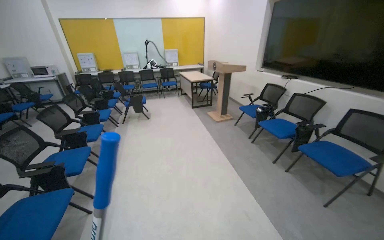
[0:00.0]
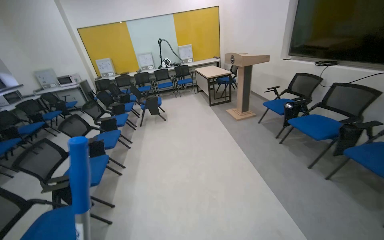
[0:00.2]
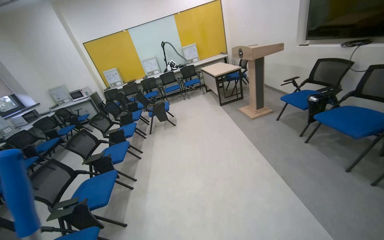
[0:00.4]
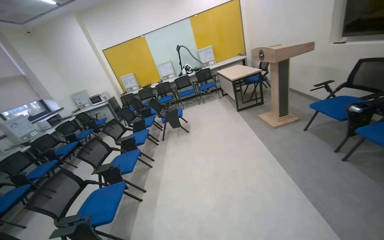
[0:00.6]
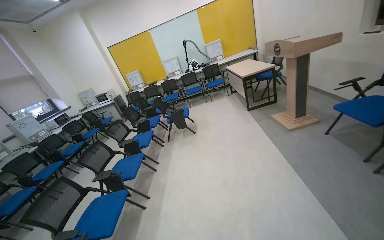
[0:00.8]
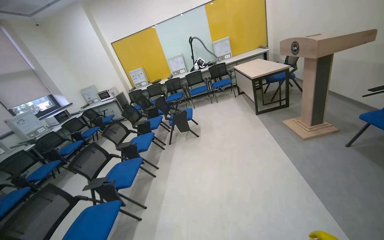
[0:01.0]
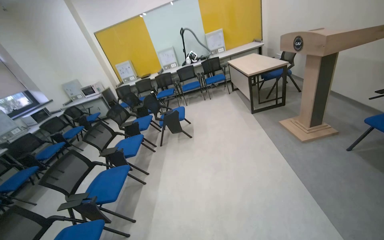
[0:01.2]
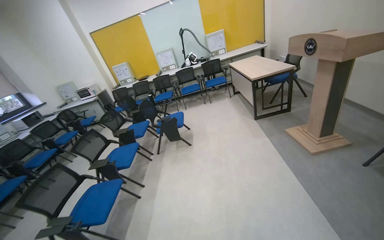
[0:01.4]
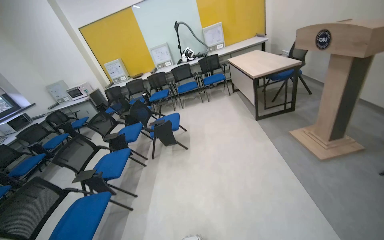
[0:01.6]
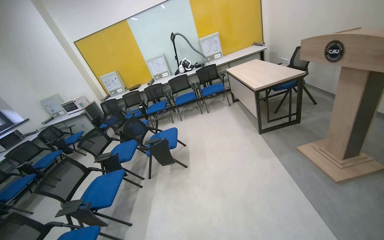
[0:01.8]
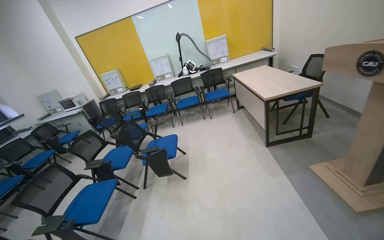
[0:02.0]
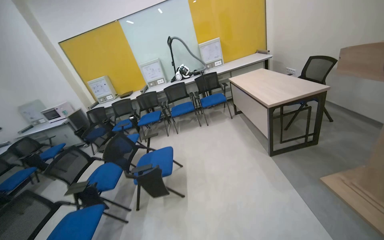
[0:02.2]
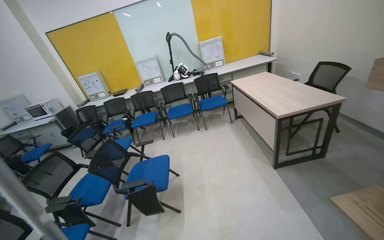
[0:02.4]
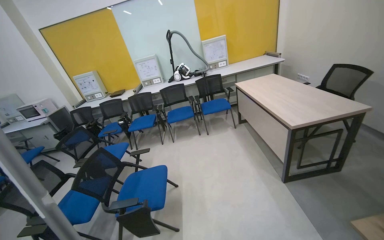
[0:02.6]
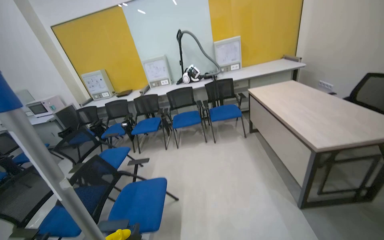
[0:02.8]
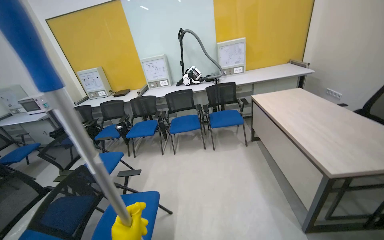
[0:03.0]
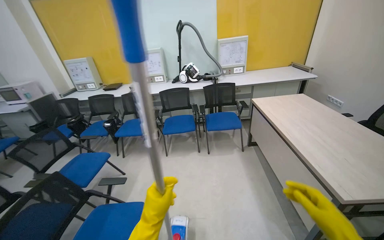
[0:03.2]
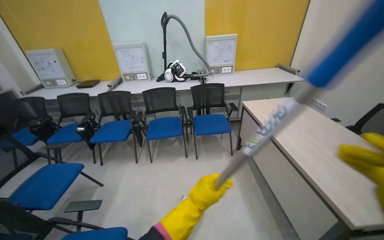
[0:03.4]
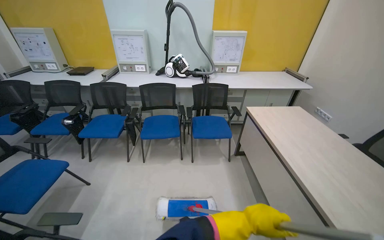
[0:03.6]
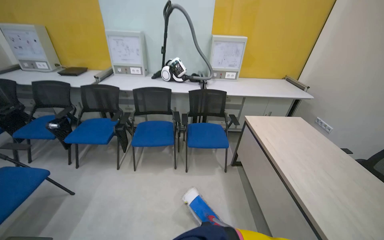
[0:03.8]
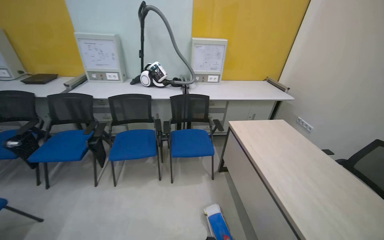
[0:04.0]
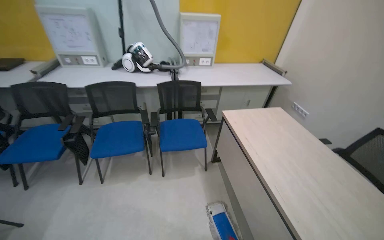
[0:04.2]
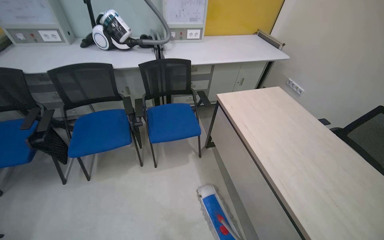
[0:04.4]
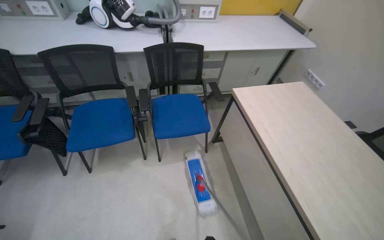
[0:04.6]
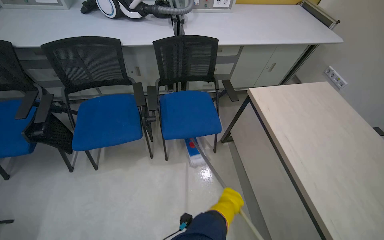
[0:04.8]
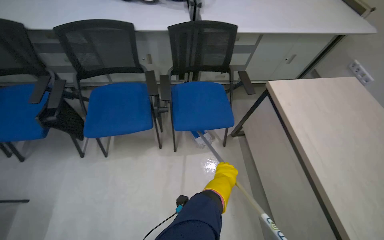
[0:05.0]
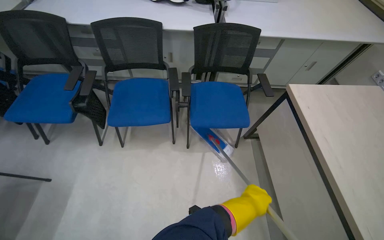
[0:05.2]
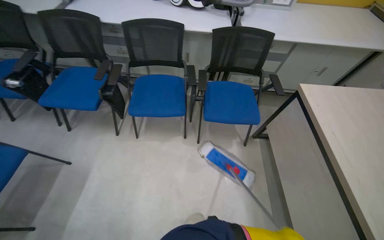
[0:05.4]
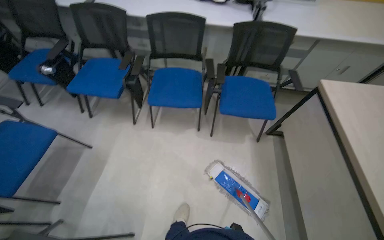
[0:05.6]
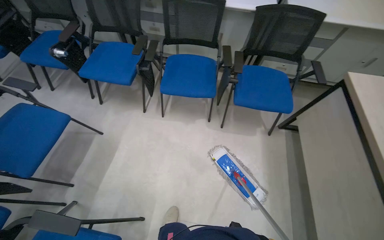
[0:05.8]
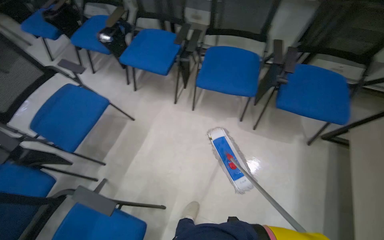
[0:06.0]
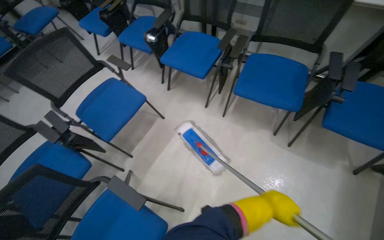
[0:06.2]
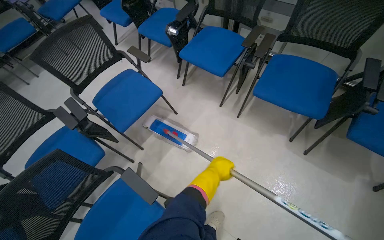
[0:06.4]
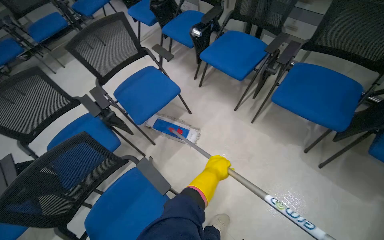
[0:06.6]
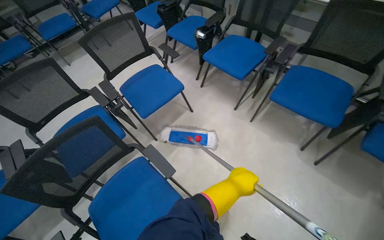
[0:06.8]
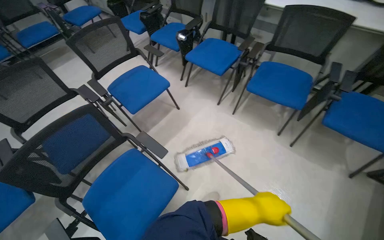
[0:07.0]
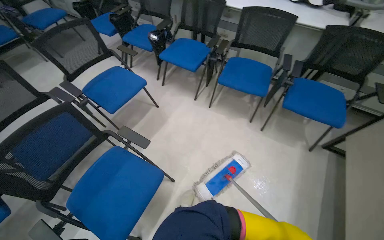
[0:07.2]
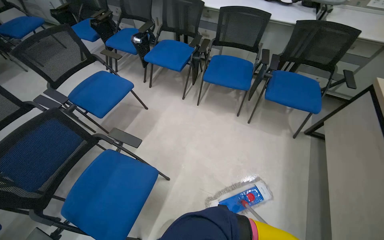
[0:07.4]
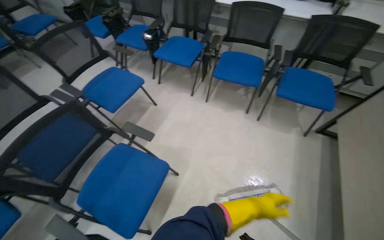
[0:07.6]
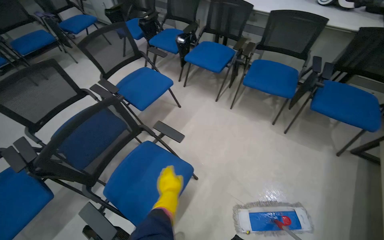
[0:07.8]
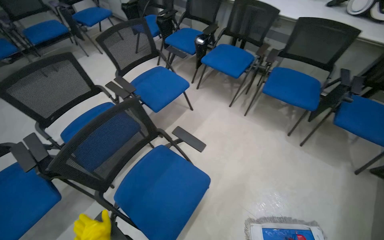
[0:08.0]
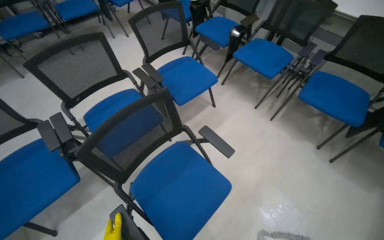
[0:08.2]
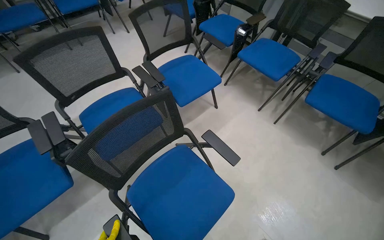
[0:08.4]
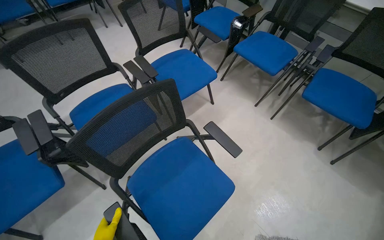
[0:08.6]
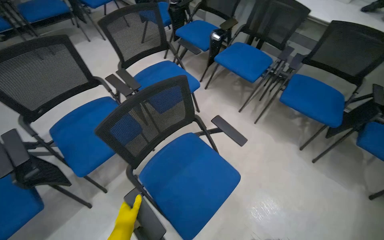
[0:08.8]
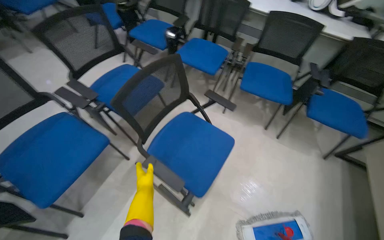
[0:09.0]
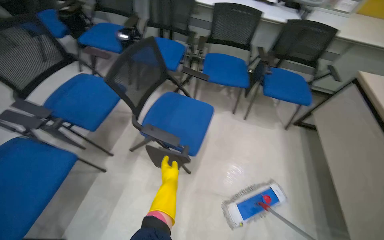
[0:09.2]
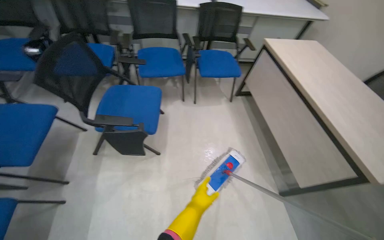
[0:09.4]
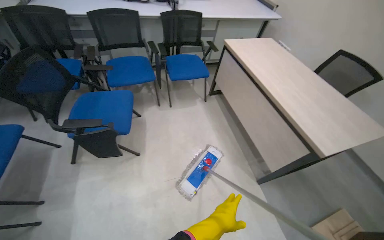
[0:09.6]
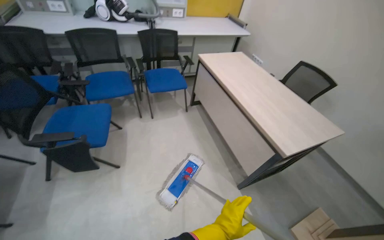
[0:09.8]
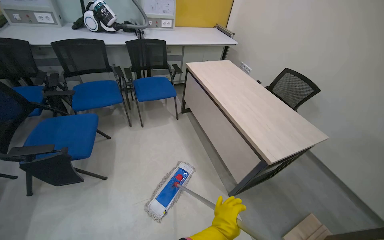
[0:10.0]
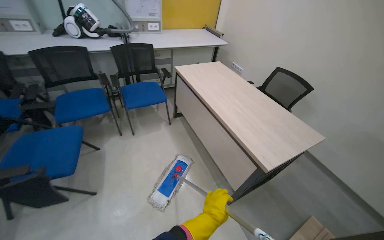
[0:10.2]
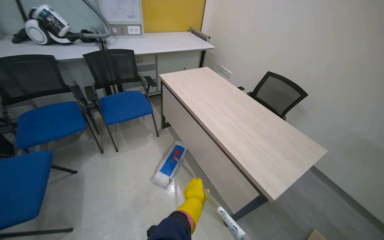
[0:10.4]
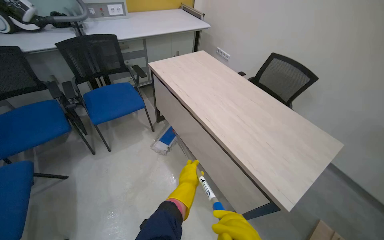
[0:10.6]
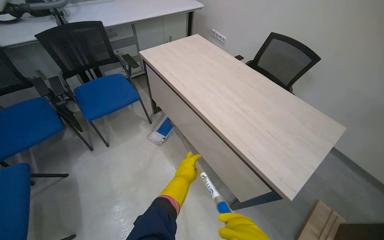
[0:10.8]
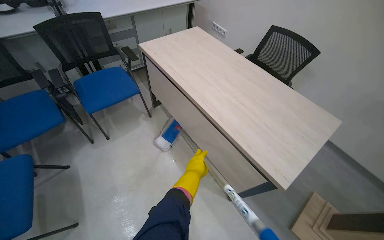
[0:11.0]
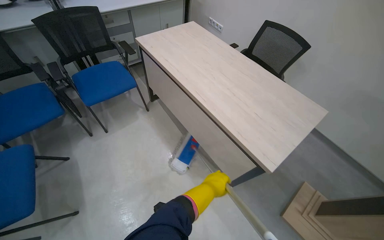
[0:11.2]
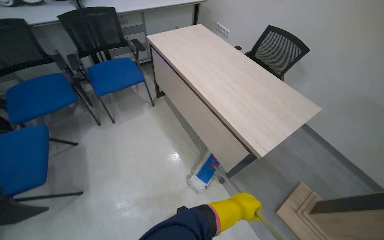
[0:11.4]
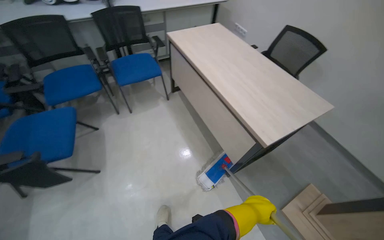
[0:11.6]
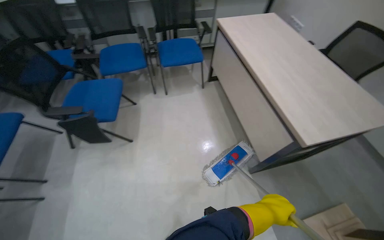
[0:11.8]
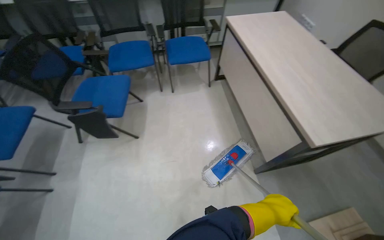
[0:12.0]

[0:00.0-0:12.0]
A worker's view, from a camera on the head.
Job: mopping floor.
The whole recording: Mopping room floor. The worker prepares the mop and then mops the floor of the room.
0:00.0 to 0:01.6: The head travels about 1.5 m. The view swings about 20 degrees to the left.
0:01.6 to 0:03.0: The camera travels some 1.5 m.
0:03.0 to 0:04.4: The head travels some 1 m. The view swings approximately 20 degrees to the right. The wearer looks about 20 degrees further downward.
0:04.4 to 0:06.0: The wearer moves to the left, approximately 40 cm. The head turns to the left by some 35 degrees. The view tips downward by some 20 degrees.
0:06.0 to 0:07.6: The camera is carried some 50 cm.
0:09.0 to 0:10.4: The wearer moves about 70 cm. The wearer looks approximately 60 degrees further to the right.
0:10.4 to 0:12.0: The wearer's head swings some 20 degrees to the left. The wearer looks some 15 degrees further downward.

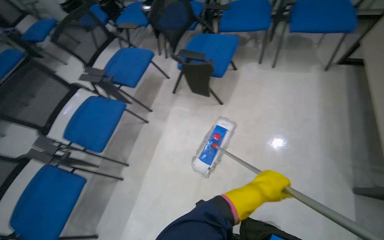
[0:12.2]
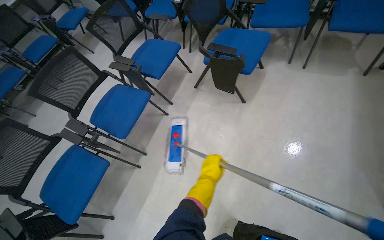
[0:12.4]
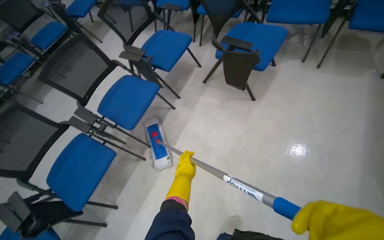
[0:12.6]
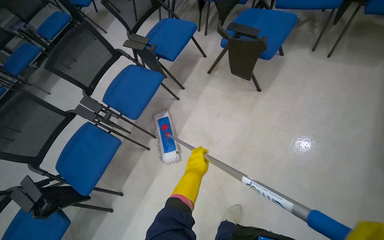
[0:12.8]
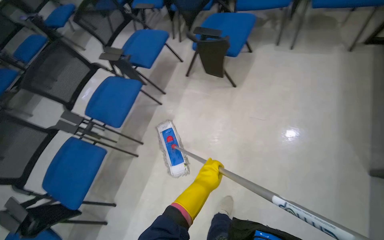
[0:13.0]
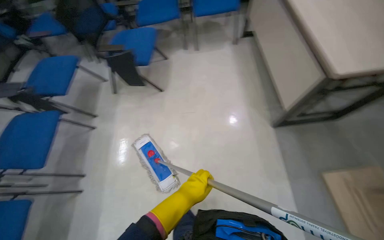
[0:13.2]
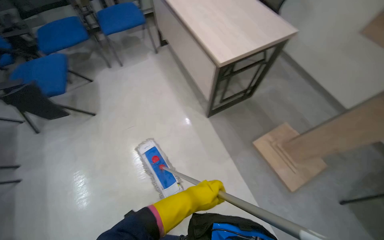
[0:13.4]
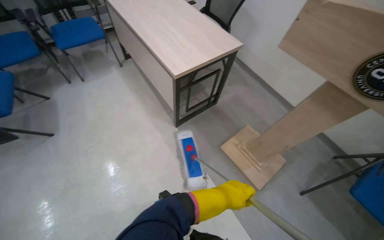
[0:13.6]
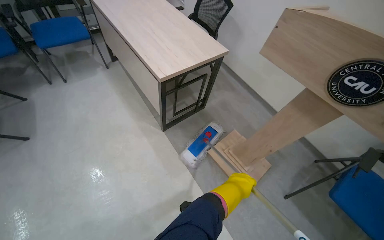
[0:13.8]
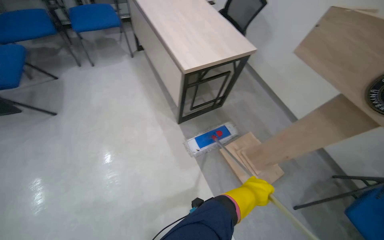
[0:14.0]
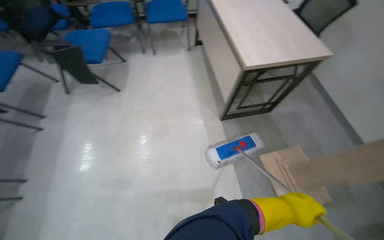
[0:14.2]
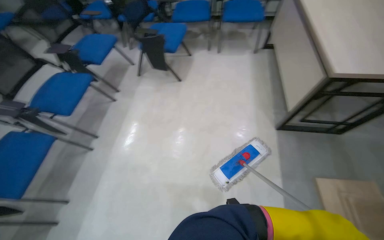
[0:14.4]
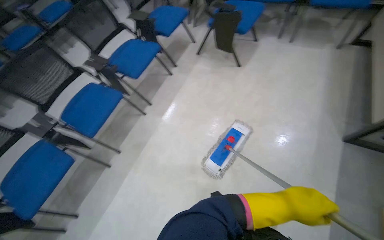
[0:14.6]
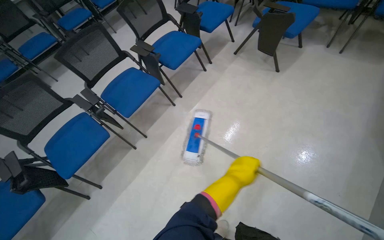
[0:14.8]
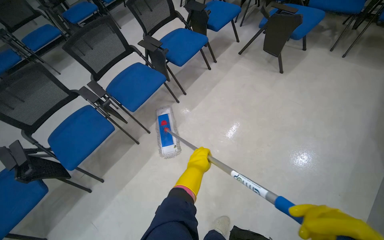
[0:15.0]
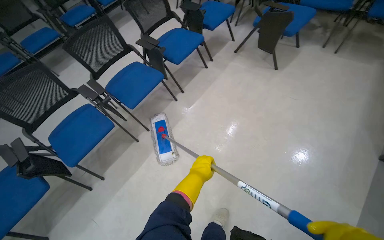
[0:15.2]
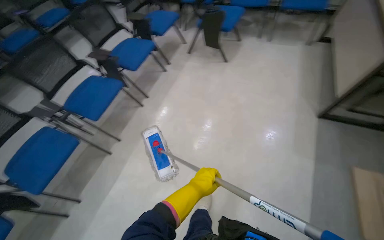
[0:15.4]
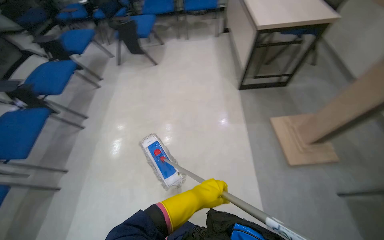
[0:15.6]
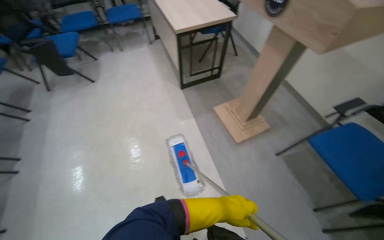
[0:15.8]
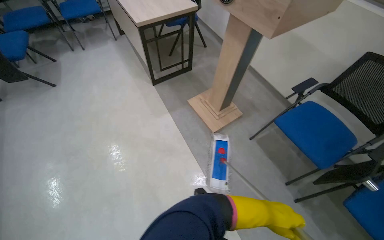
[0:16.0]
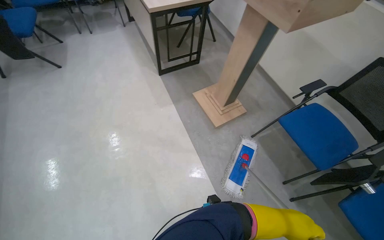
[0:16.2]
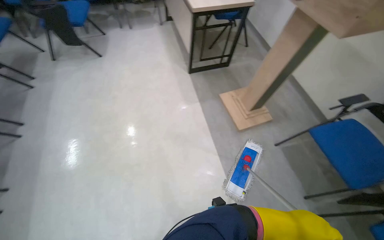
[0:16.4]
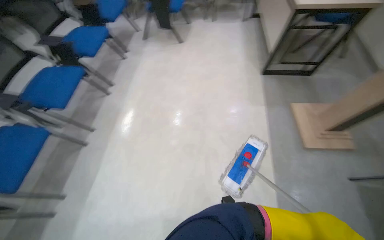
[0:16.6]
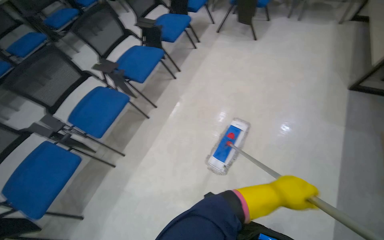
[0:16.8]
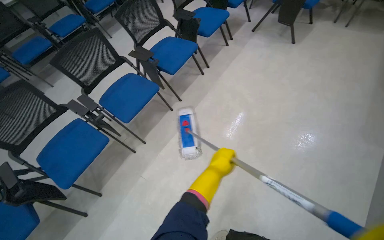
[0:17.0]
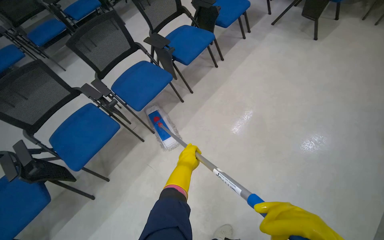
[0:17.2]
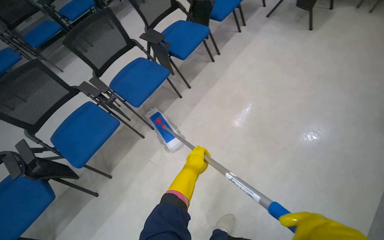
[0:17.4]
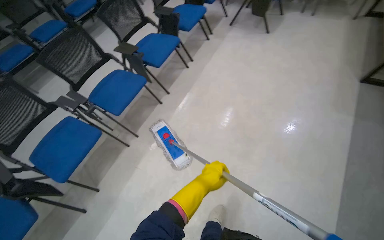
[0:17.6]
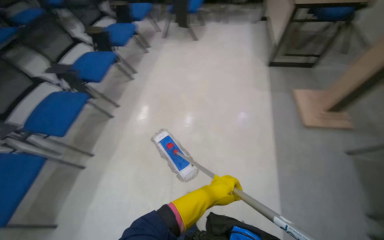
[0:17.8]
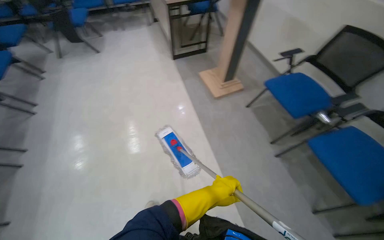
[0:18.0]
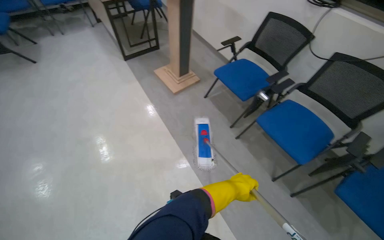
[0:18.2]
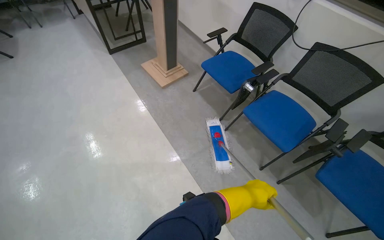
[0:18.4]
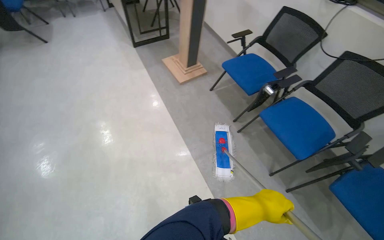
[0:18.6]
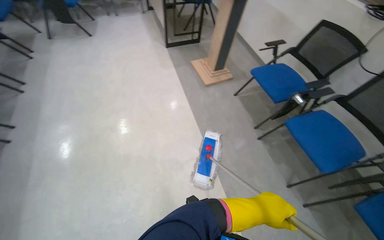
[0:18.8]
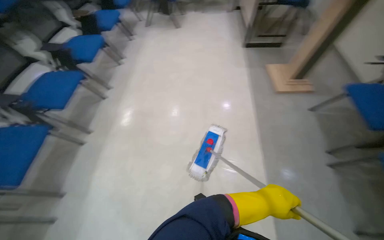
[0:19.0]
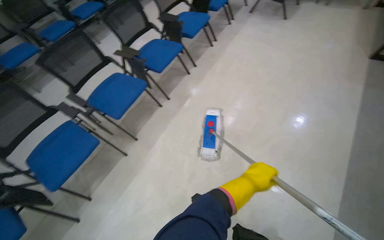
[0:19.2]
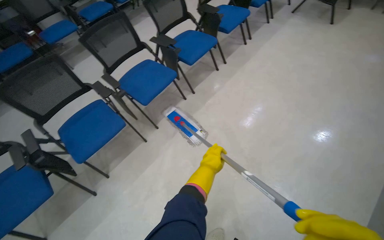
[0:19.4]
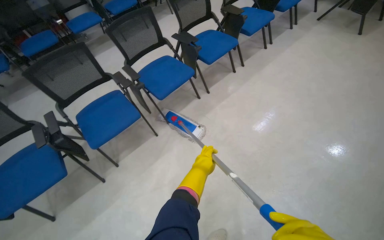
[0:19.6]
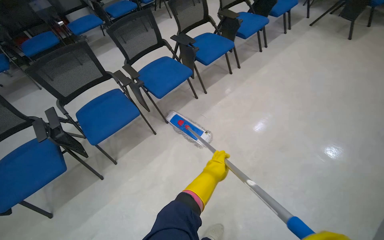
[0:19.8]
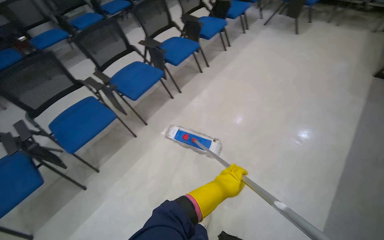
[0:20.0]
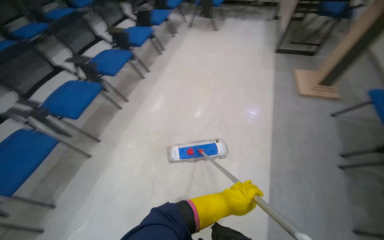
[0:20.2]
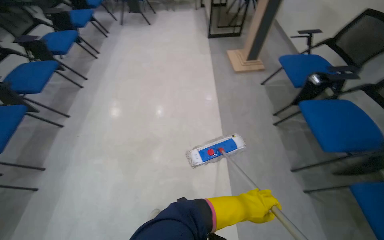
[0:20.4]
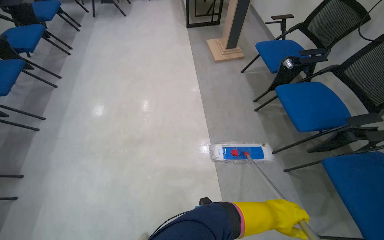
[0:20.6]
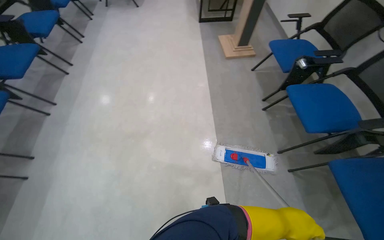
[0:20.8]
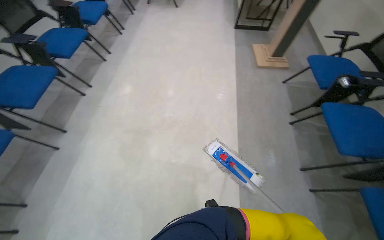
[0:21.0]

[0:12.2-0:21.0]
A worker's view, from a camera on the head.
Job: mopping floor.
The whole recording: Mopping room floor. The worker prepares the mop and then mops the floor of the room.
0:12.2 to 0:13.6: The head travels roughly 70 cm. The wearer's head swings approximately 50 degrees to the right.
0:13.6 to 0:15.2: The camera travels approximately 70 cm. The head turns to the left by about 75 degrees.
0:15.2 to 0:16.6: The wearer moves about 40 cm. The head turns to the right by roughly 30 degrees.
0:16.6 to 0:18.0: The wearer moves roughly 60 cm. The wearer looks about 25 degrees further to the right.
0:18.0 to 0:19.6: The head travels roughly 70 cm. The wearer's head swings approximately 70 degrees to the left.
0:19.6 to 0:21.0: The camera travels approximately 50 cm. The wearer looks approximately 45 degrees further to the right.
